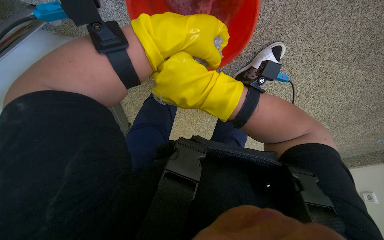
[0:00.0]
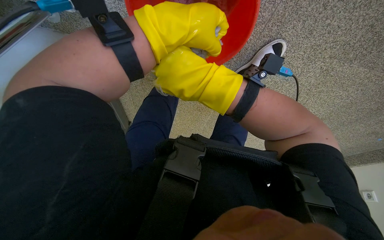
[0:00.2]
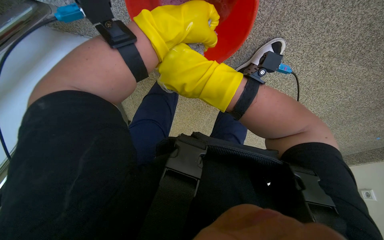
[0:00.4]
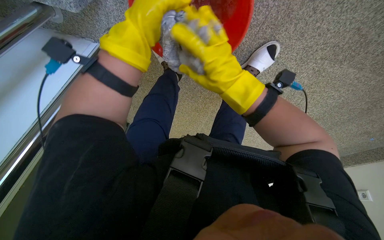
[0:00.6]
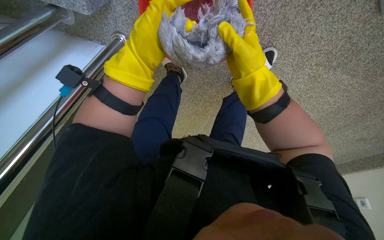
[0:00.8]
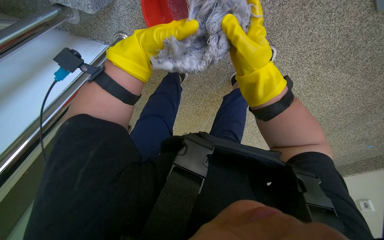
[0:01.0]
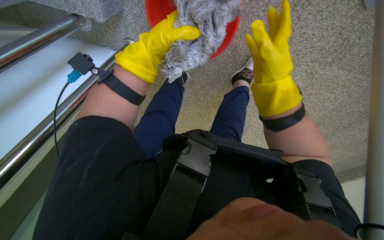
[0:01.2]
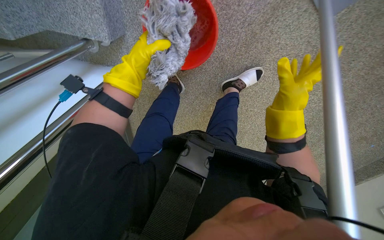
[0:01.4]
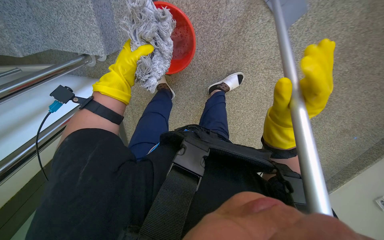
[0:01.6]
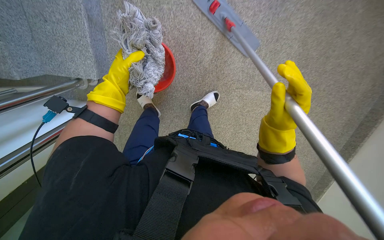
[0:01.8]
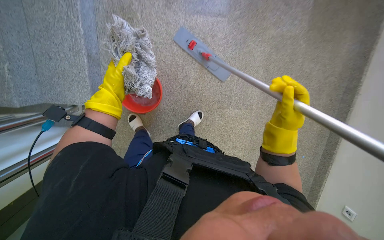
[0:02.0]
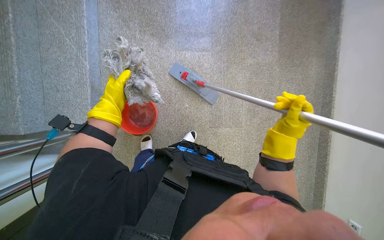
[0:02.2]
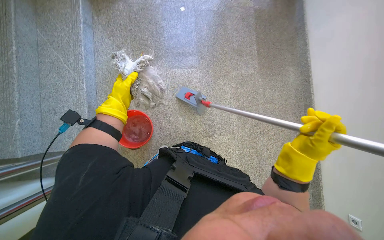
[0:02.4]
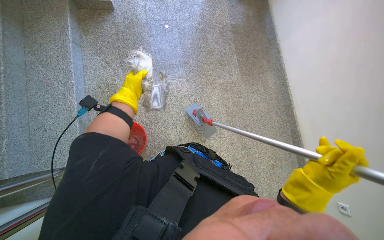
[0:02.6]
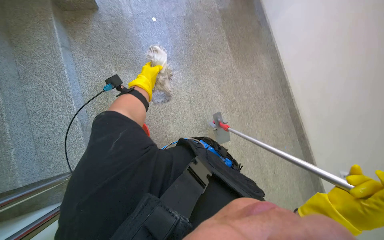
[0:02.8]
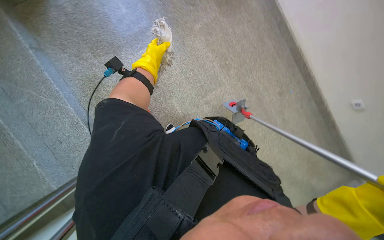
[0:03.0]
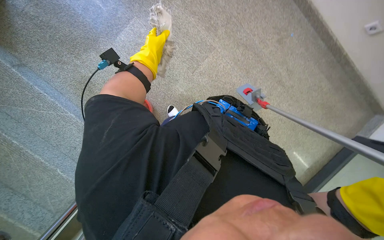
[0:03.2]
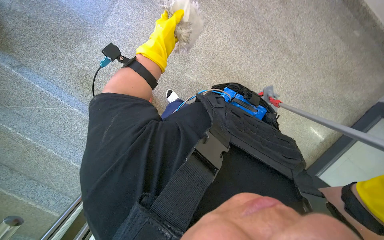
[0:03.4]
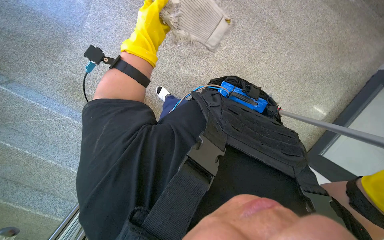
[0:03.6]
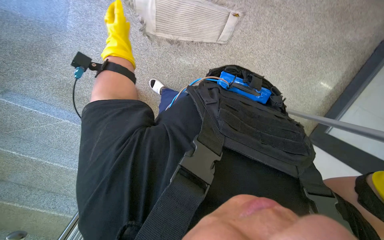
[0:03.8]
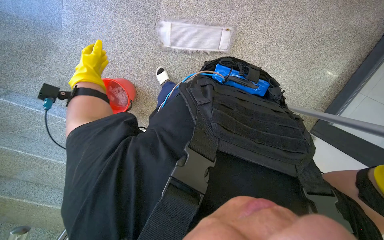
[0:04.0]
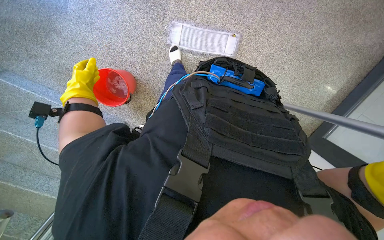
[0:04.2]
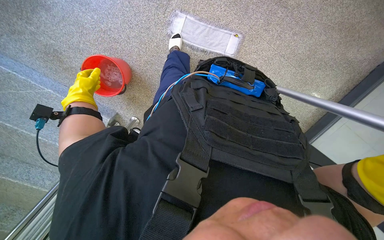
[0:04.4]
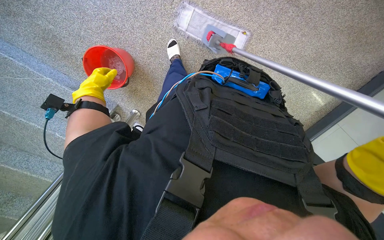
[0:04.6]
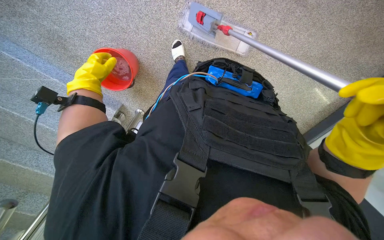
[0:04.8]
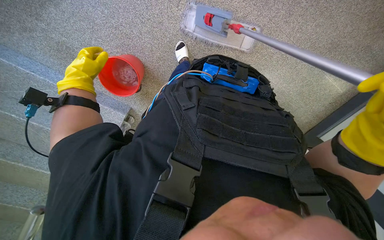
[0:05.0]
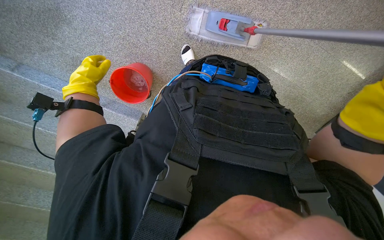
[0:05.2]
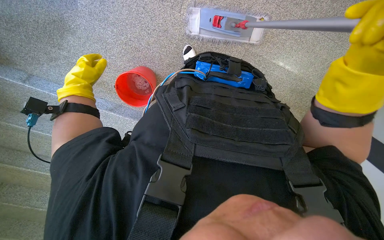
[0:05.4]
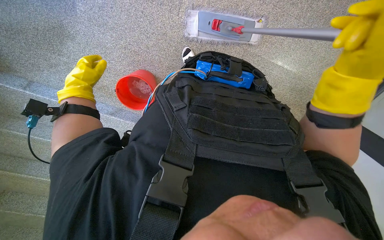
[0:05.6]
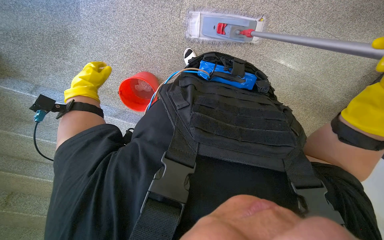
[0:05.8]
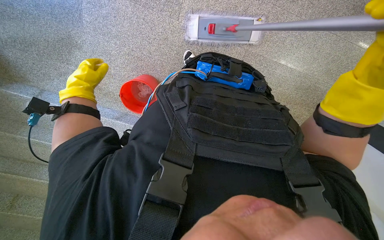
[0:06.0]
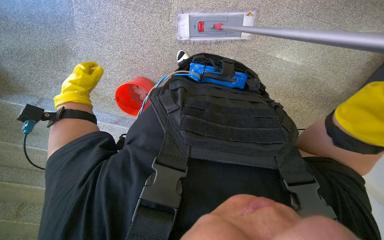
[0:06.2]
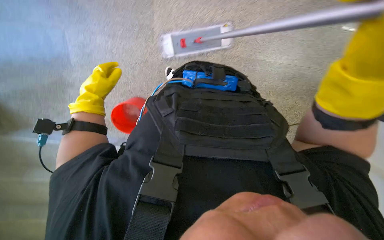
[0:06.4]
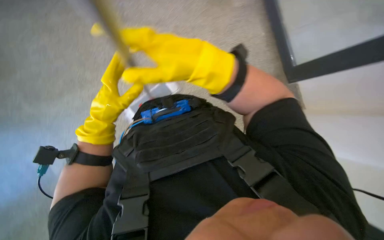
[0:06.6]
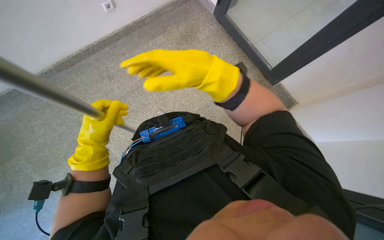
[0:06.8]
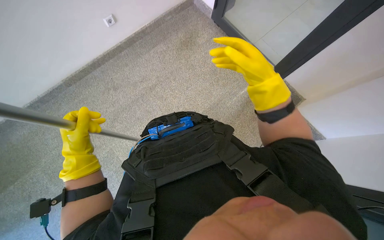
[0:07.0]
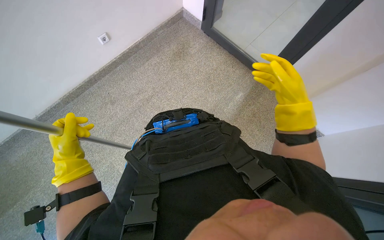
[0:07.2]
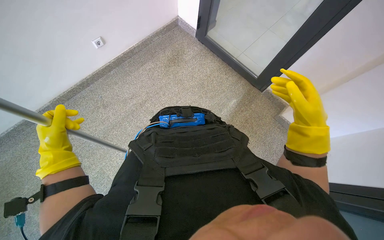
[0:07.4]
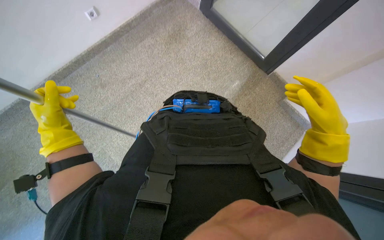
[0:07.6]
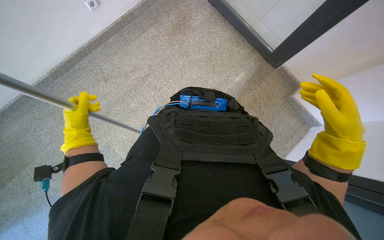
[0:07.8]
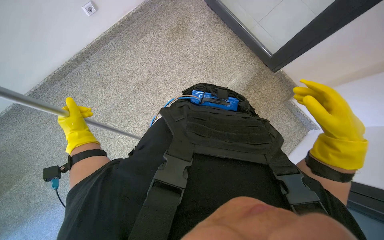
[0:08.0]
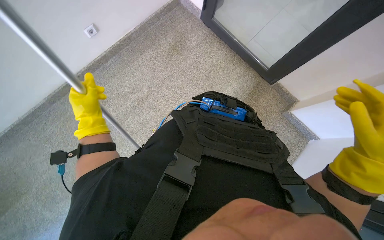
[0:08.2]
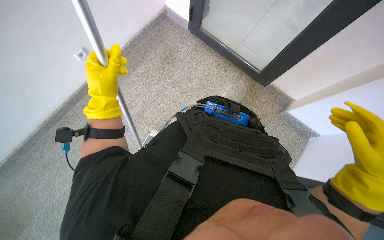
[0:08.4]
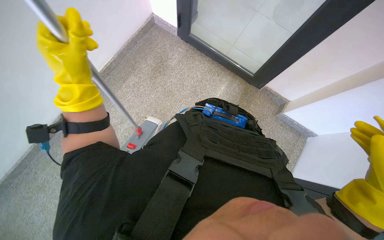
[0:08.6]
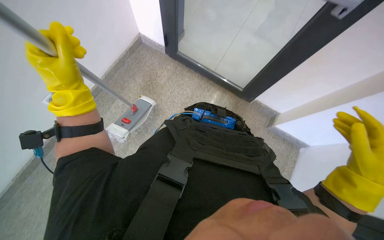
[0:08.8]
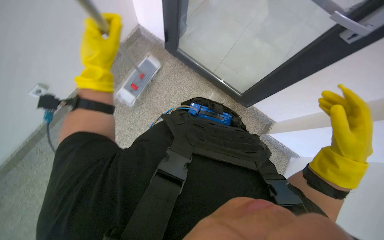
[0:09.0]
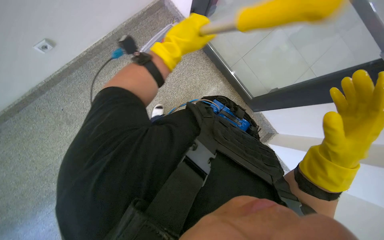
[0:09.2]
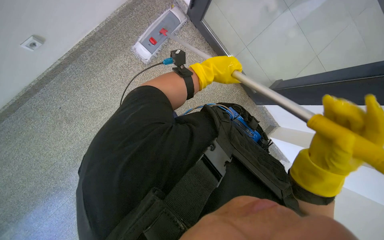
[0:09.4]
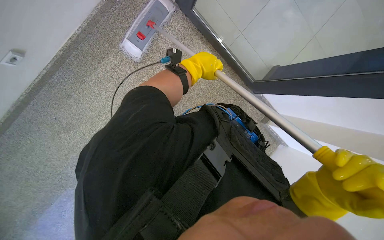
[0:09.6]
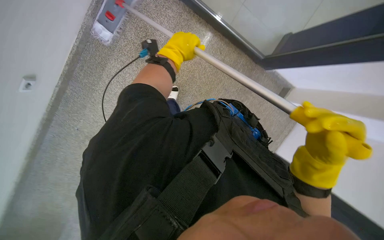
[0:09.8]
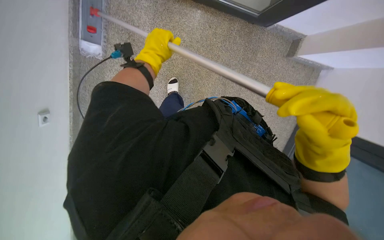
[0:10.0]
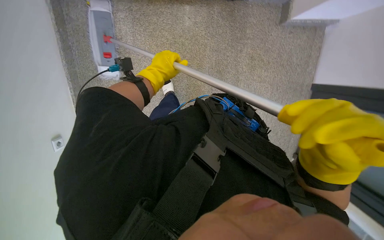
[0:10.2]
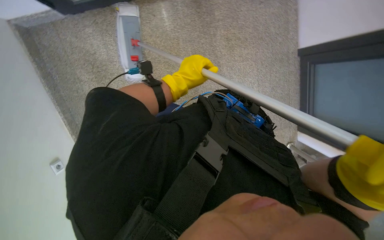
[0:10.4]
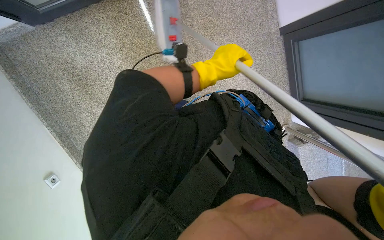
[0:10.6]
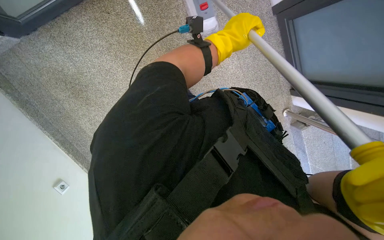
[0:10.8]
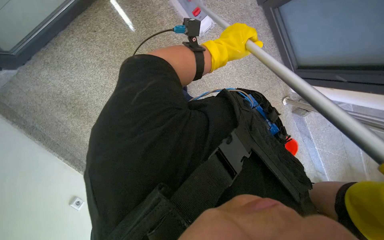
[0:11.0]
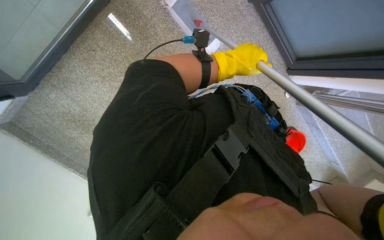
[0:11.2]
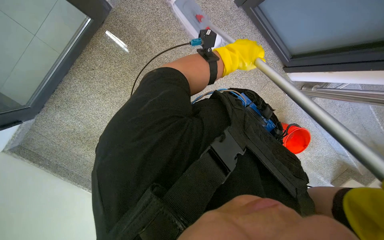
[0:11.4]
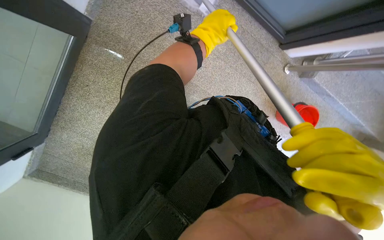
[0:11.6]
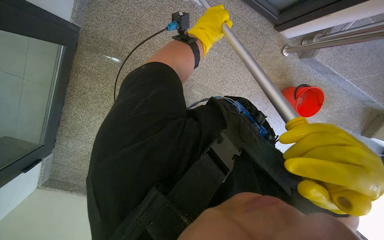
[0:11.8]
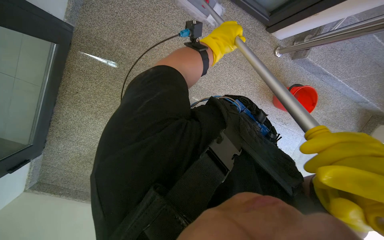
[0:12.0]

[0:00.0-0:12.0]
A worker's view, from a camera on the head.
Job: mopping floor.
The whole recording: Preparing and mopping floor. The worker prepares the mop and then mops the floor.
0:00.0 to 0:01.6: The right hand moves to the right, about 25 cm.
0:01.6 to 0:03.0: The head travels roughly 60 cm. The head rotates approximately 45 degrees to the right. The camera pitches upward, by some 35 degrees.
0:03.0 to 0:04.4: The view tips downward by approximately 25 degrees.
0:06.0 to 0:07.6: The camera pitches upward, by some 15 degrees. The scene rotates counterclockwise by roughly 40 degrees.
0:07.6 to 0:09.0: The camera is carried roughly 50 cm.

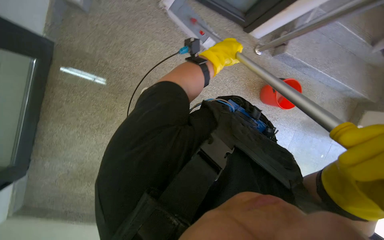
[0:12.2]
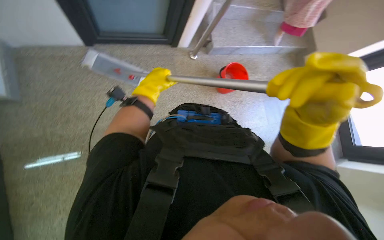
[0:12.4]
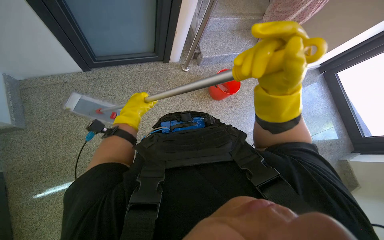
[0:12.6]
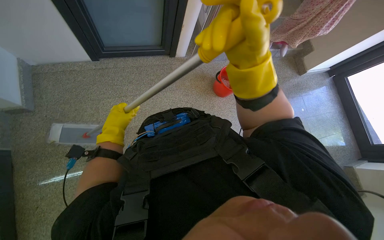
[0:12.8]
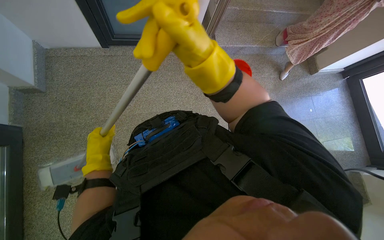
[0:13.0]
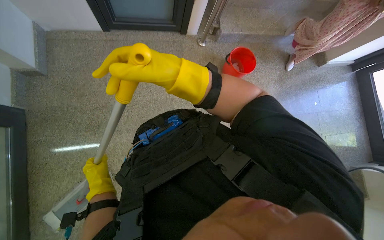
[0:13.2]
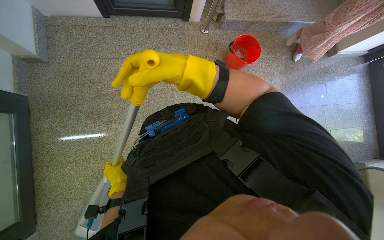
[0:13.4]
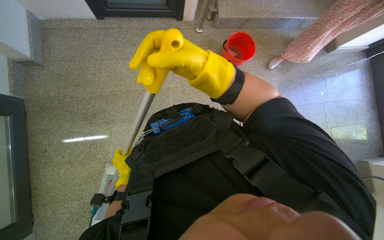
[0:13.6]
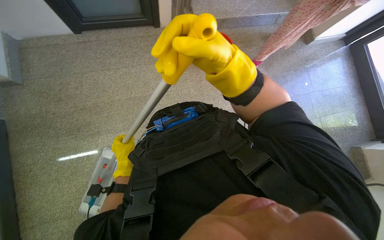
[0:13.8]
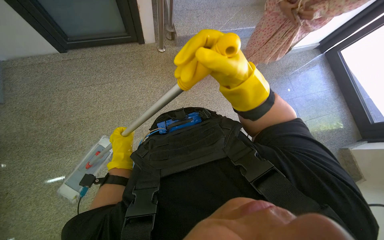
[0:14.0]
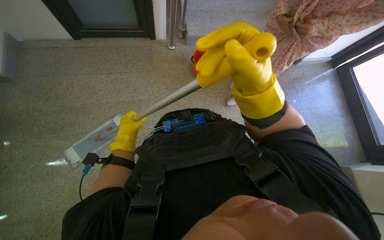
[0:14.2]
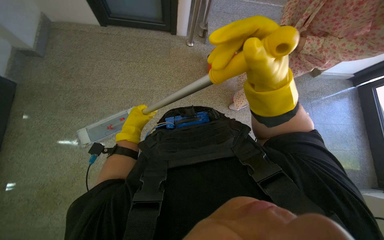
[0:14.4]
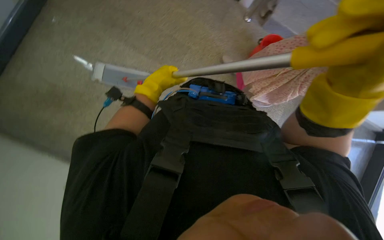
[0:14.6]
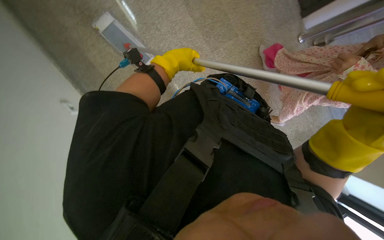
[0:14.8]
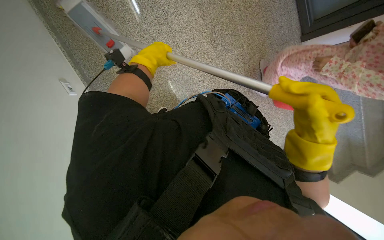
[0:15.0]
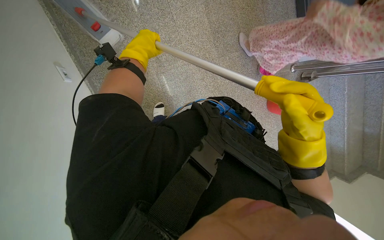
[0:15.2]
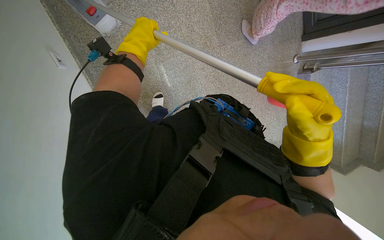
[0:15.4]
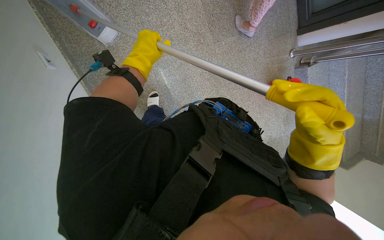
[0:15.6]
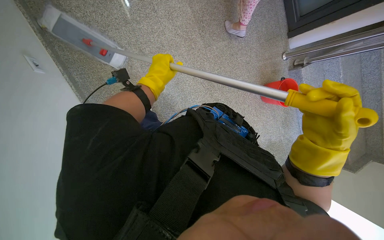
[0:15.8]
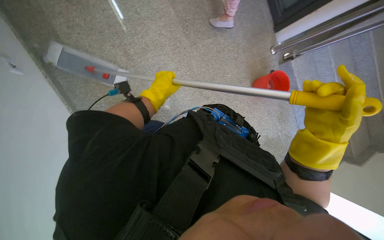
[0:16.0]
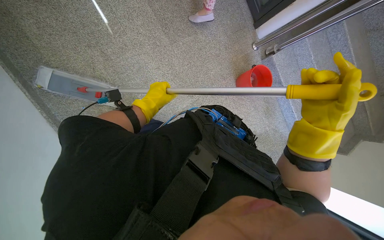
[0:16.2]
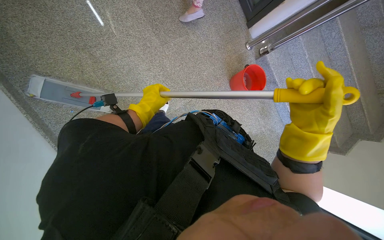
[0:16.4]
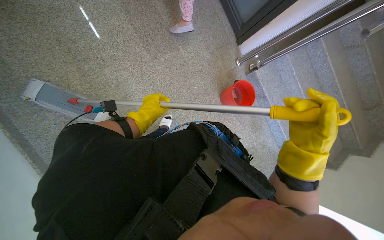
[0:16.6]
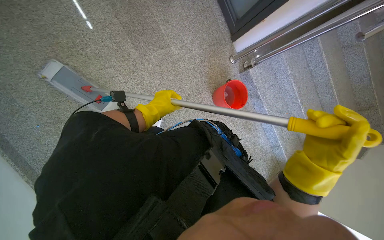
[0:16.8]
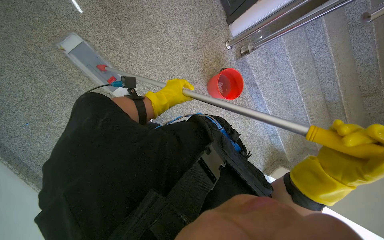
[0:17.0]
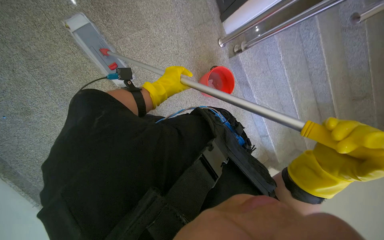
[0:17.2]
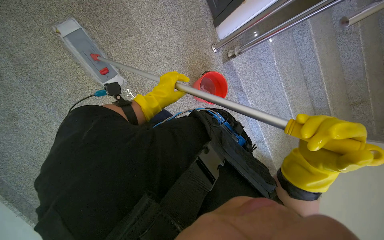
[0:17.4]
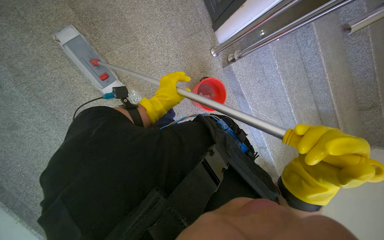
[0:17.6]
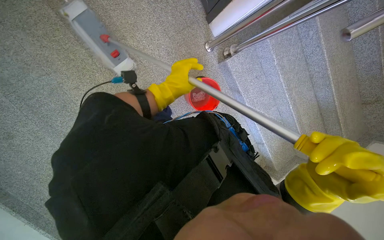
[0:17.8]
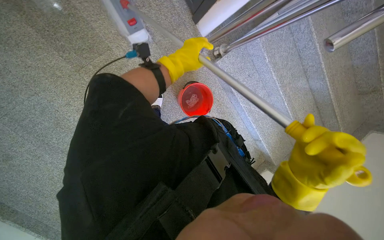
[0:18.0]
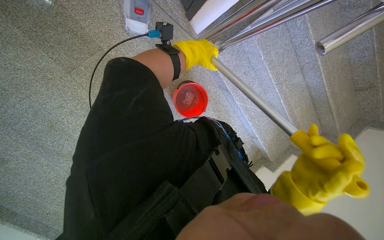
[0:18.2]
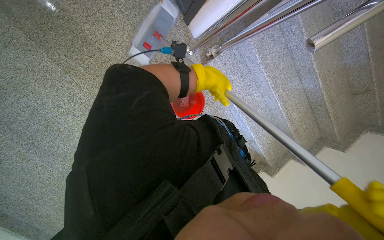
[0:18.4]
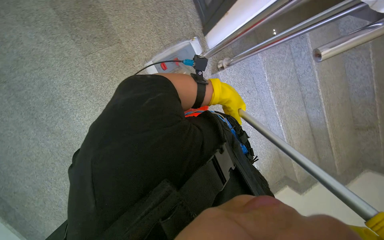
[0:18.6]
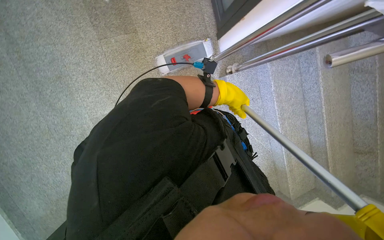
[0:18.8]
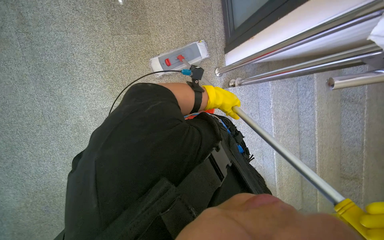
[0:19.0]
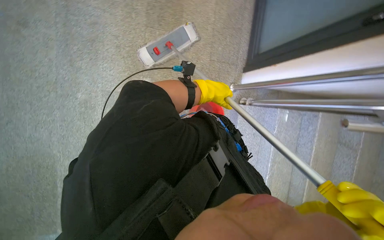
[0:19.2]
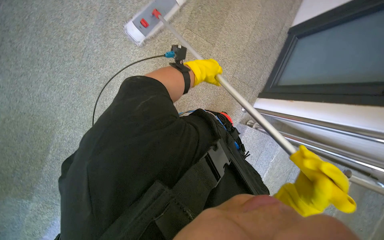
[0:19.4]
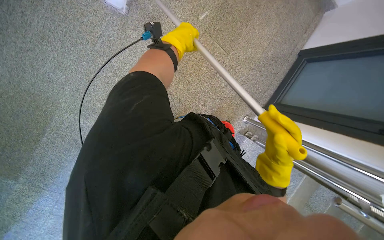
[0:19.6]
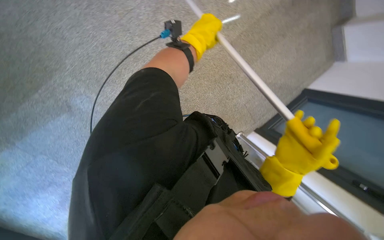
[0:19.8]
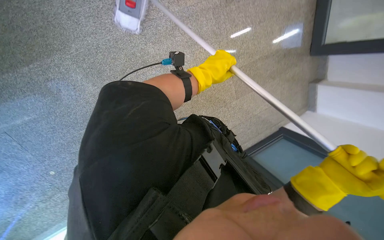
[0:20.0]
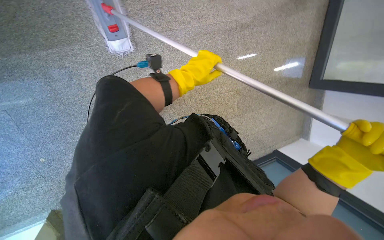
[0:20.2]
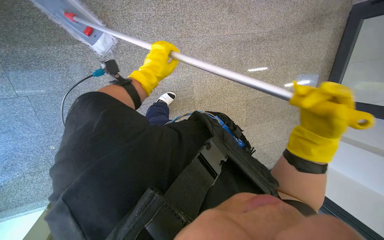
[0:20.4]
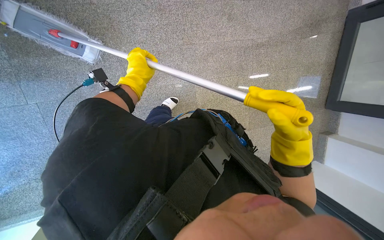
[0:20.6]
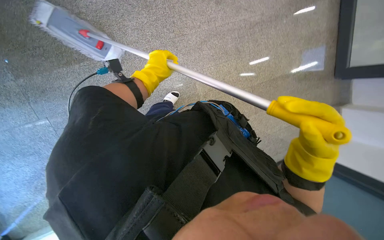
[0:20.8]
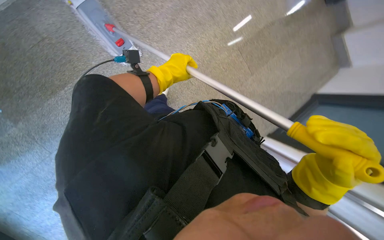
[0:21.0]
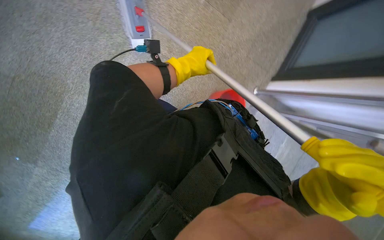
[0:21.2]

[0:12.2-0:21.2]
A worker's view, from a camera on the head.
Job: mopping floor.
The whole recording: Preparing and mopping floor. The worker prepares the mop and then mops the floor.
0:12.2 to 0:13.8: The left hand shifts roughly 50 cm down the picture and to the left.
0:13.8 to 0:15.2: Everything in view rotates some 50 degrees clockwise.
0:15.2 to 0:16.6: The wearer's head swings approximately 25 degrees to the right. The left hand travels farther from the camera and down the picture by some 25 cm.
0:16.6 to 0:18.2: The camera is carried roughly 70 cm. The camera pitches downward, by about 15 degrees.
0:18.2 to 0:19.8: The camera is carried approximately 70 cm. The view pans to the right by approximately 15 degrees. The camera pitches upward, by about 20 degrees. Everything in view rotates roughly 85 degrees clockwise.
